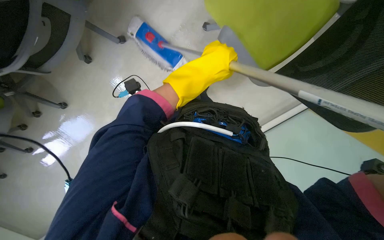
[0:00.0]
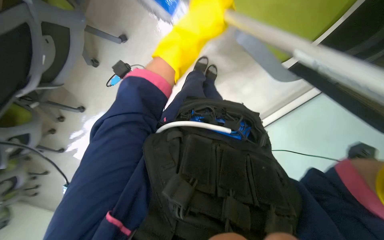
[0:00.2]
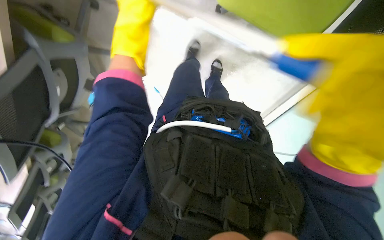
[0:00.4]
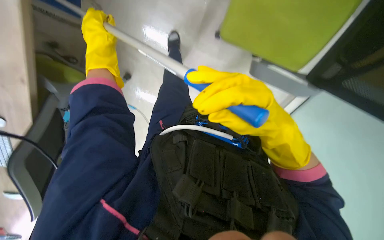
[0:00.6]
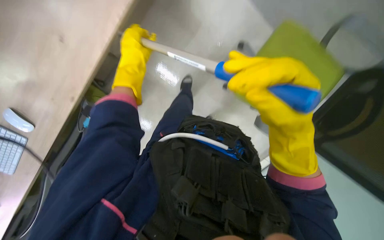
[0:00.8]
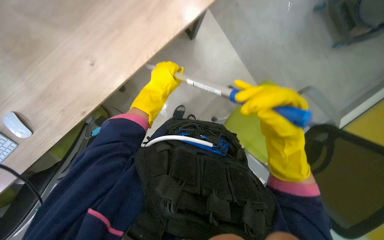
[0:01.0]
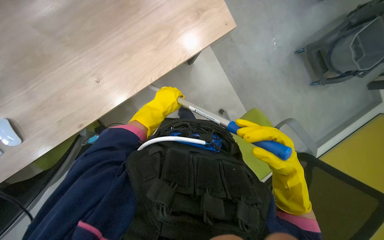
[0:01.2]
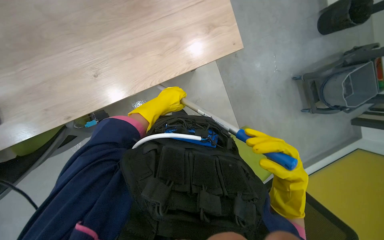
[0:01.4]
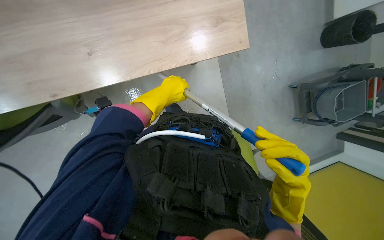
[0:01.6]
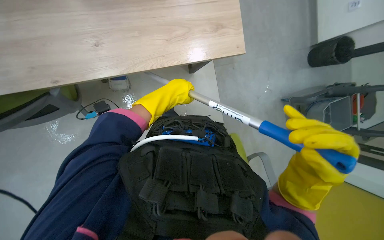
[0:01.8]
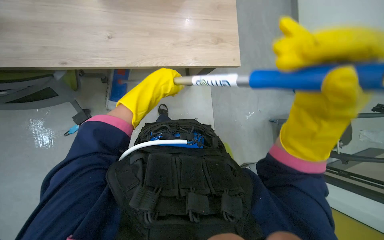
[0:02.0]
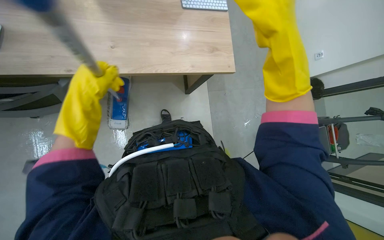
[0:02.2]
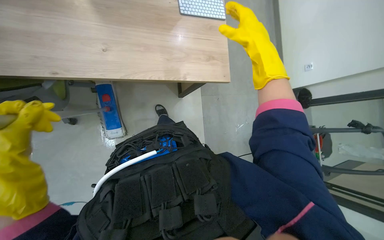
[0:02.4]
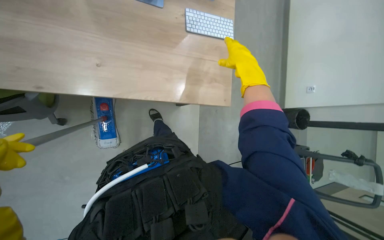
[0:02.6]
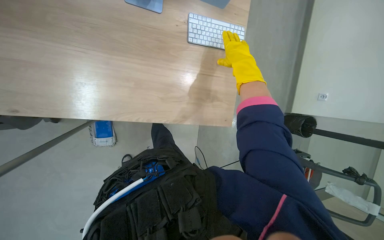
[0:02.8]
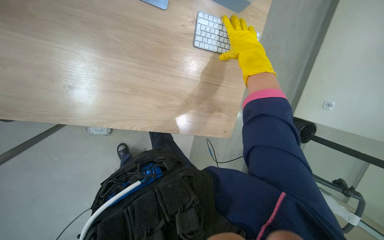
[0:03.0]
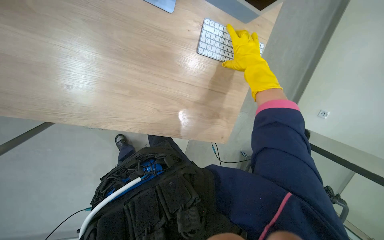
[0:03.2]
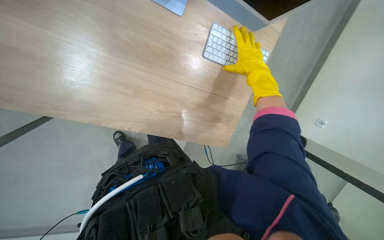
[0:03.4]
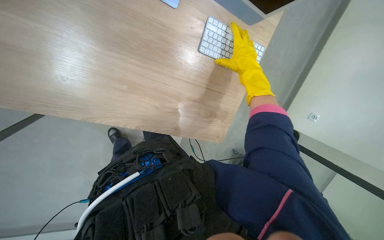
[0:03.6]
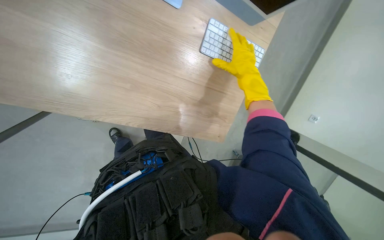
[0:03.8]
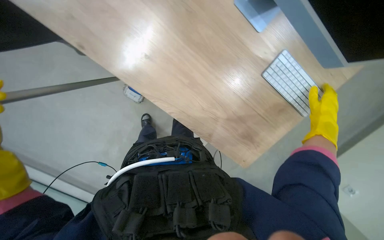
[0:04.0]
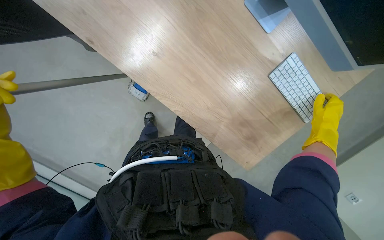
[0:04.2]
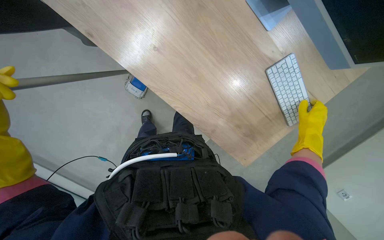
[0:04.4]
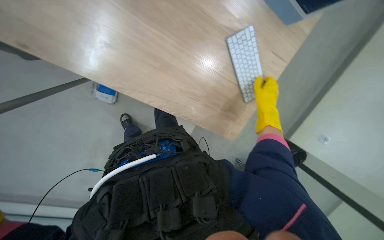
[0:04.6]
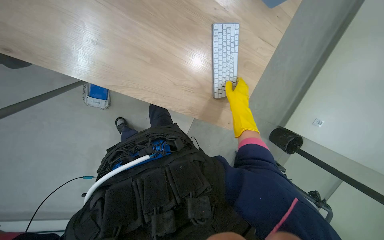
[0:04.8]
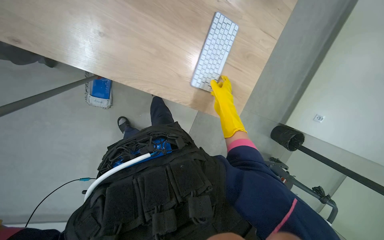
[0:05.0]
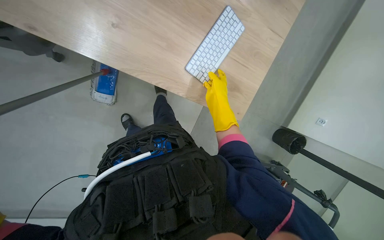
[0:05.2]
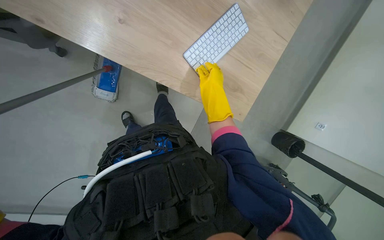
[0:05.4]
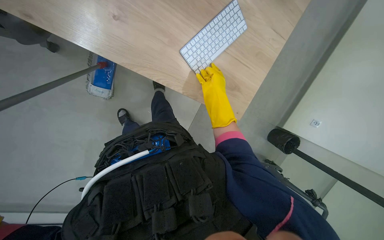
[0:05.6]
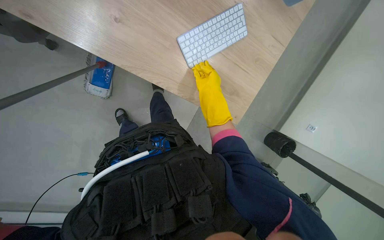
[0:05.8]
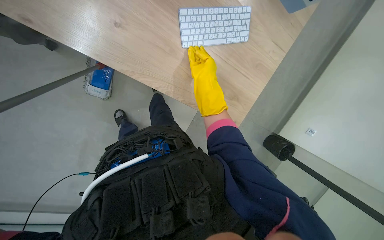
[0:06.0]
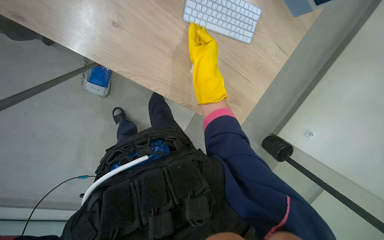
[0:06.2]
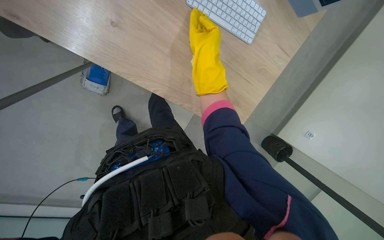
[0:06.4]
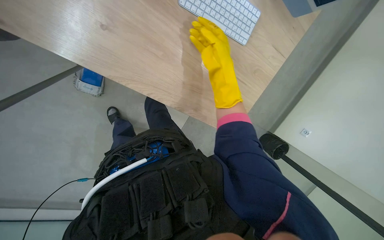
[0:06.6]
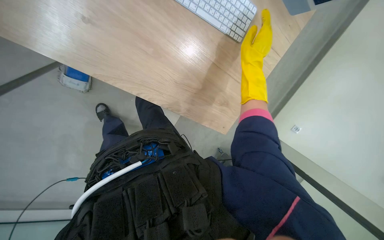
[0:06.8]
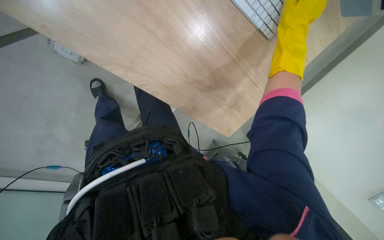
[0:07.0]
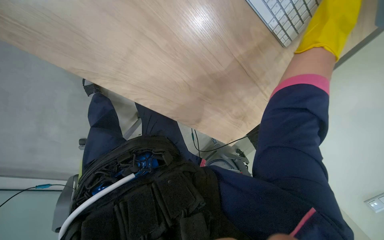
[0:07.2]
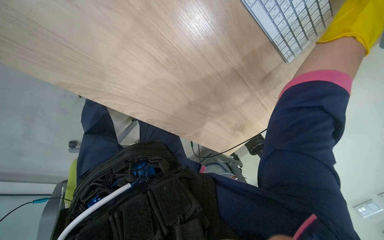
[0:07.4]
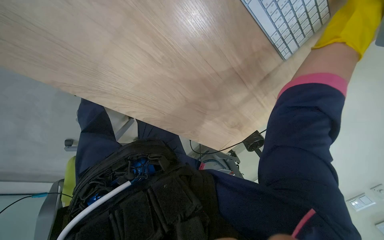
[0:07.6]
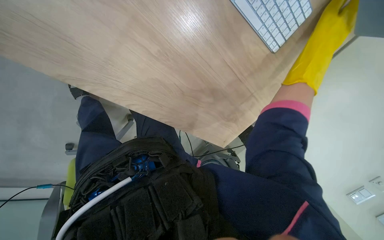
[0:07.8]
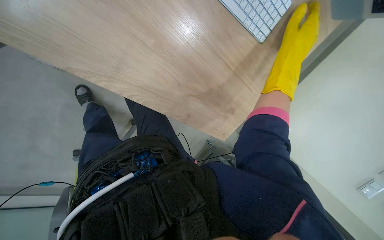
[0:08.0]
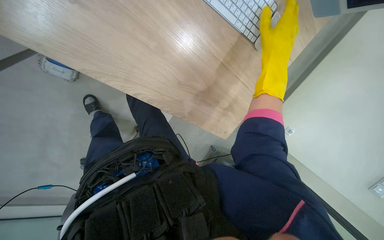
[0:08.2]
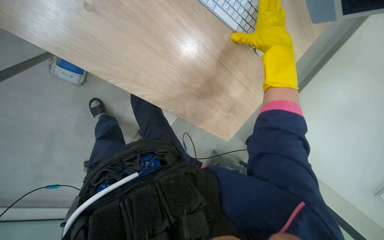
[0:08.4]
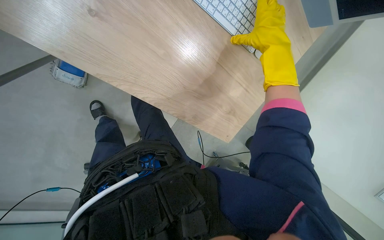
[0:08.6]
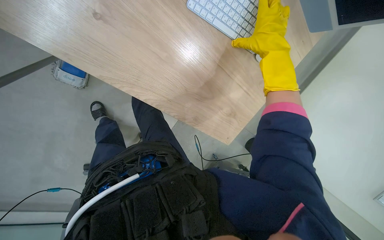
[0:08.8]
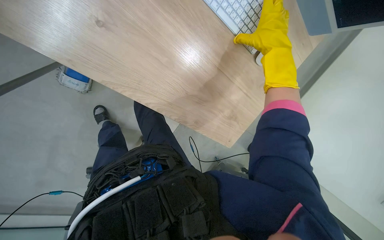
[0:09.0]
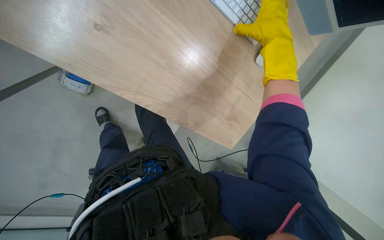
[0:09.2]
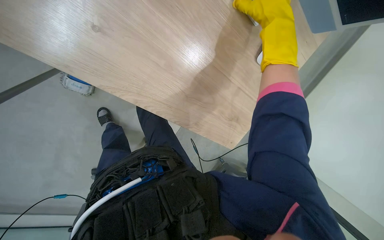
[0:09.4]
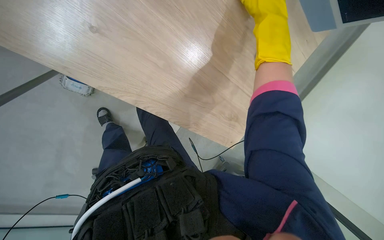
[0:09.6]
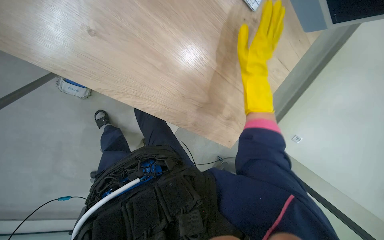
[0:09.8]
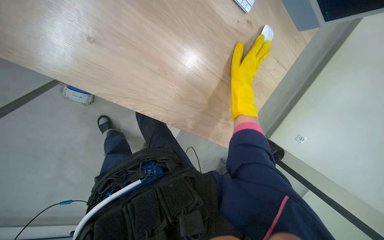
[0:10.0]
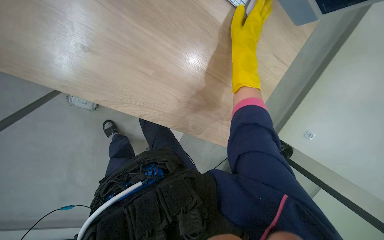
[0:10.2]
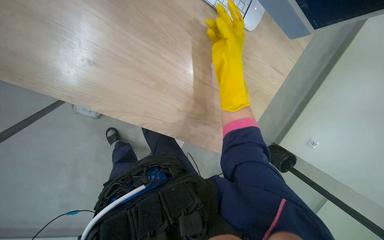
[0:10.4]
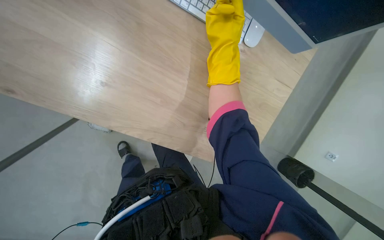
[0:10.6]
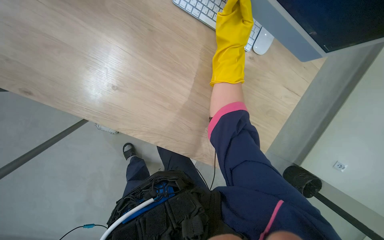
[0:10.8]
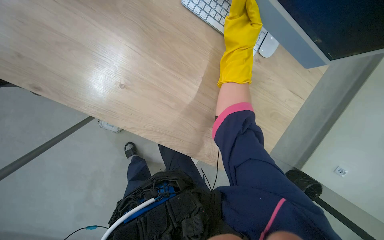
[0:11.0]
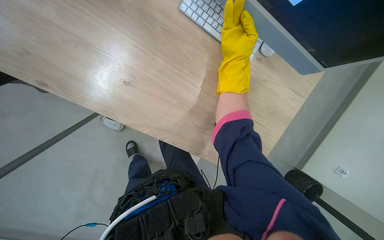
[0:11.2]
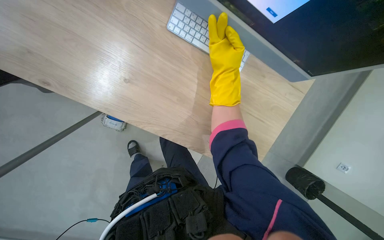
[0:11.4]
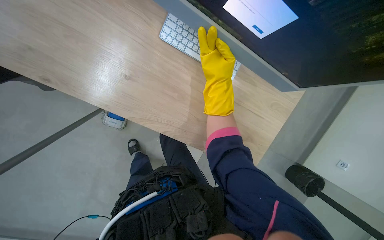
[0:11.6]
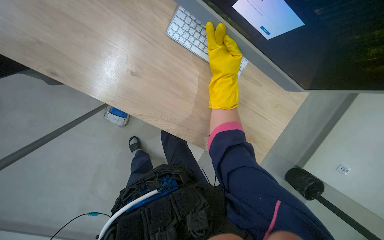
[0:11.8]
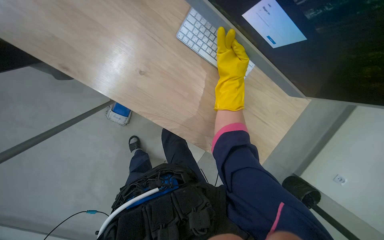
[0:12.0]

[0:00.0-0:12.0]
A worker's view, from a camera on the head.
Job: mopping floor.
The whole recording: Mopping office floor and moving chairs. The worker mops the office floor, repeatedly moving chairs to clean the area underneath them.
0:00.0 to 0:01.6: The left hand shifts some 15 cm to the left.
0:01.6 to 0:03.0: The wearer looks roughly 20 degrees further upward. The right hand moves up the picture, about 40 cm.
0:03.0 to 0:04.4: Everything in view rotates about 30 degrees clockwise.
0:04.4 to 0:06.0: The right hand is displaced to the left by some 25 cm.
0:09.0 to 0:10.4: The right hand swings up and down the picture, roughly 15 cm each way, with 2 reversals.

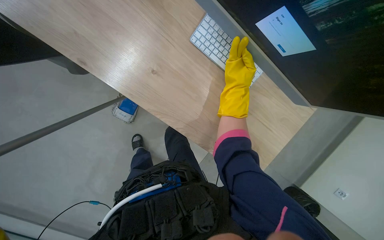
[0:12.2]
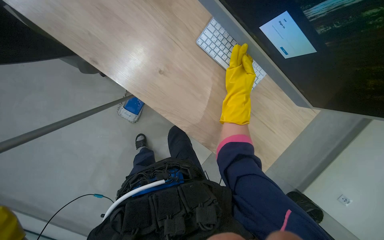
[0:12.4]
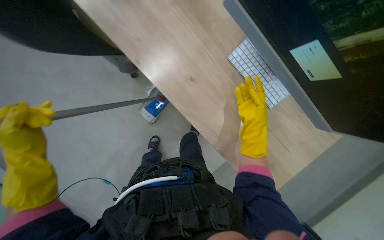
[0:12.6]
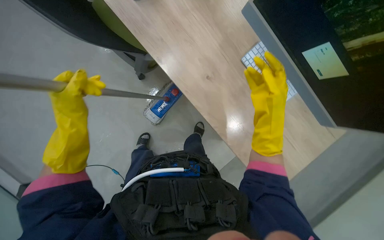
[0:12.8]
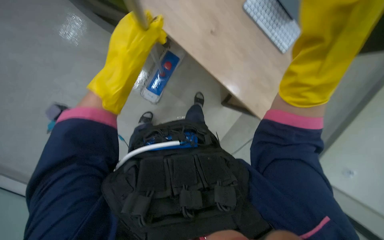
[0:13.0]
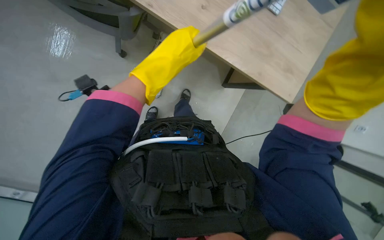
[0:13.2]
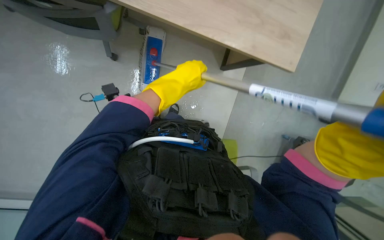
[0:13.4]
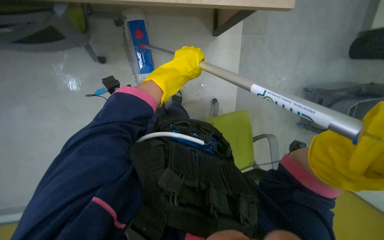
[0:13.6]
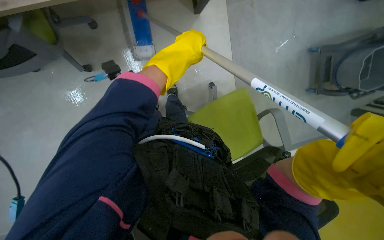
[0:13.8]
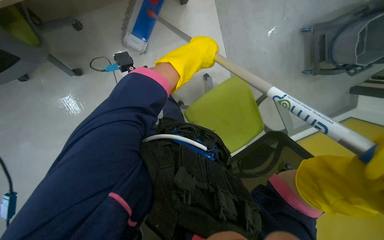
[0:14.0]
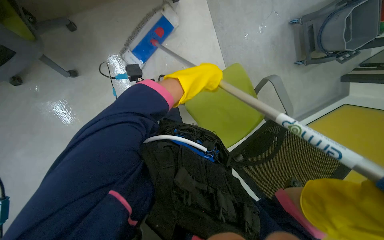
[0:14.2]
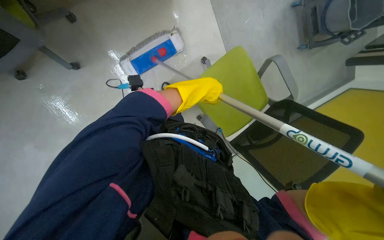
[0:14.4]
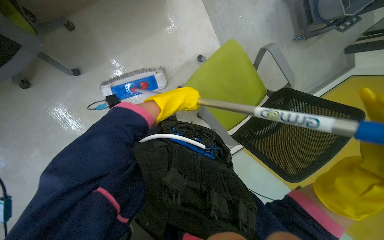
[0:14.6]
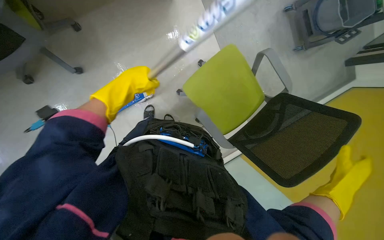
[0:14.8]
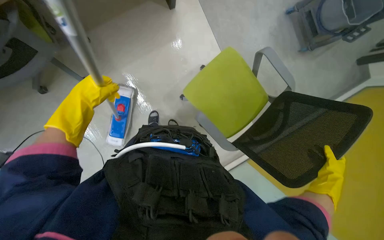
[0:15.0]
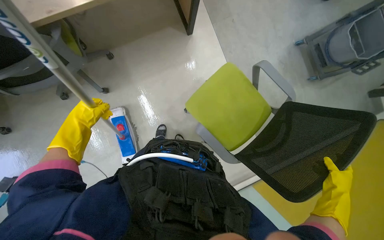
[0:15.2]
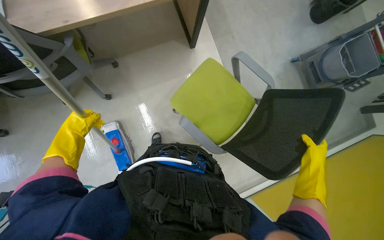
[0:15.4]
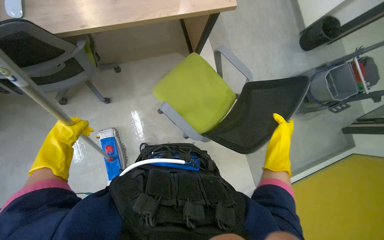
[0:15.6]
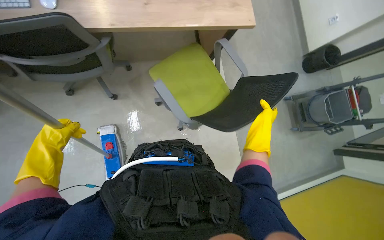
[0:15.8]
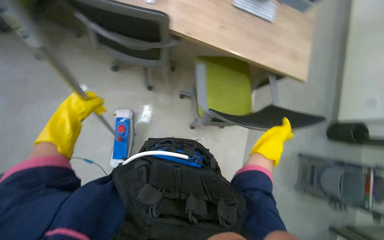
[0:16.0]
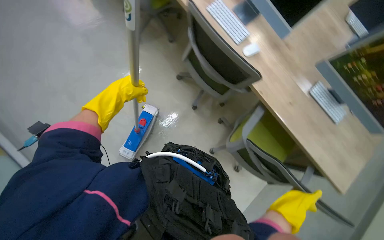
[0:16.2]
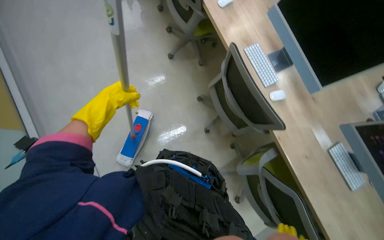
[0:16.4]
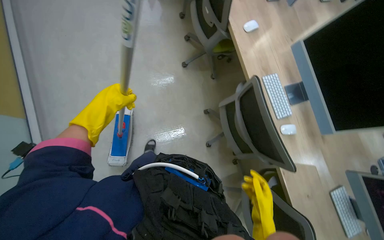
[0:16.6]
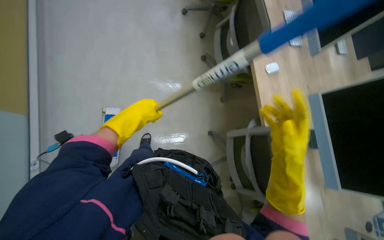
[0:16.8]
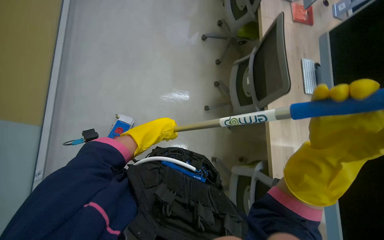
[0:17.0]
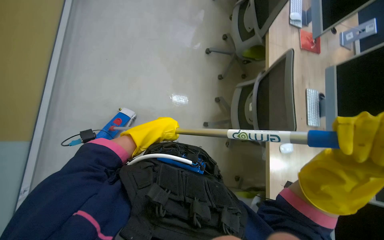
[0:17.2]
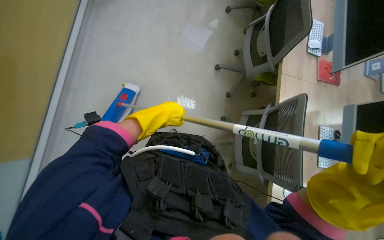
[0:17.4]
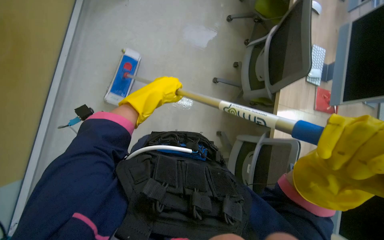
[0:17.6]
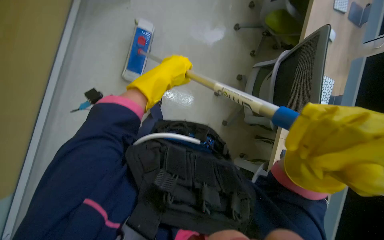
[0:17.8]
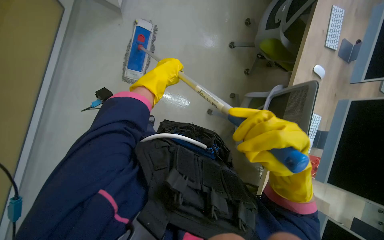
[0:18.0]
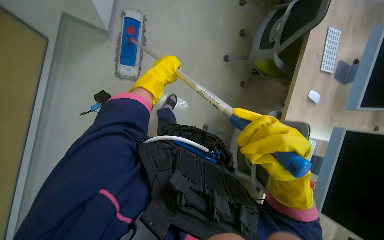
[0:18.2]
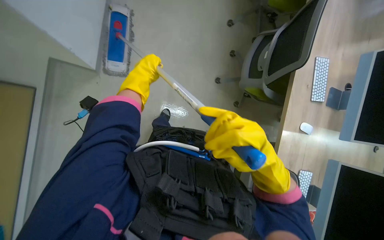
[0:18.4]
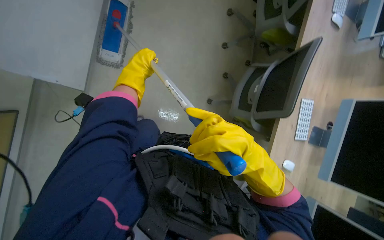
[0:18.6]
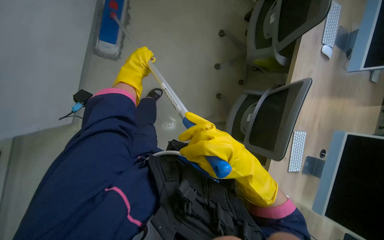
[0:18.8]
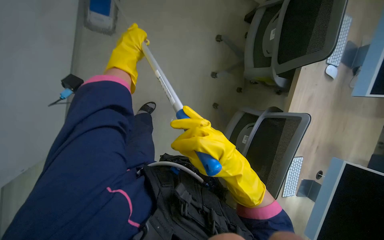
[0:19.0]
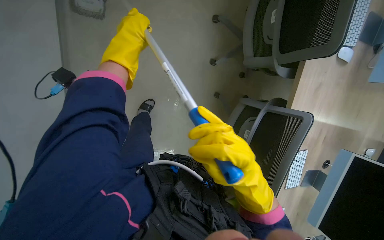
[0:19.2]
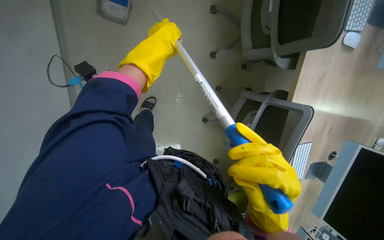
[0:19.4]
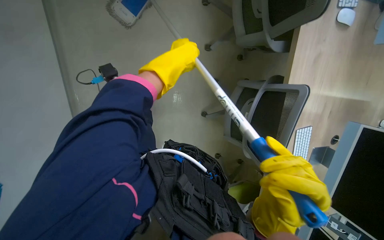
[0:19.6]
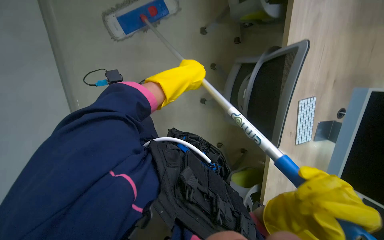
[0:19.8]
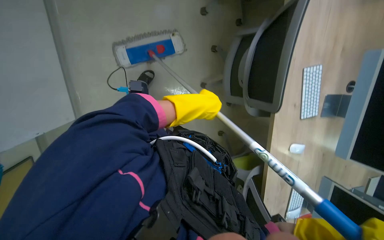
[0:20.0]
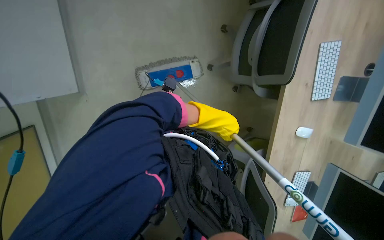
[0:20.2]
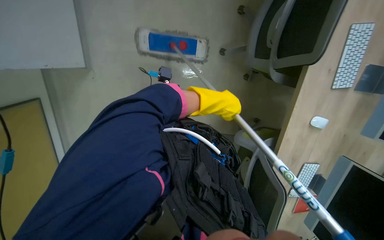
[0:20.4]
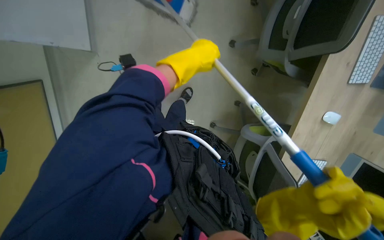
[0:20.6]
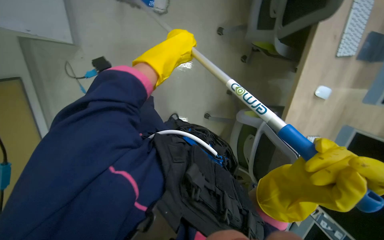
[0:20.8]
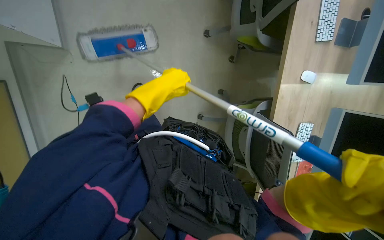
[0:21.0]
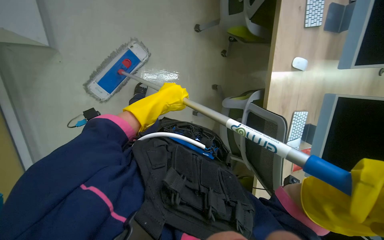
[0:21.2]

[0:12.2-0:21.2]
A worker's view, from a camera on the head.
Job: mopping floor.
The whole recording: Mopping office floor and moving chairs. The worker mops the office floor, repeatedly moving chairs to clean the area underneath them.
0:12.2 to 0:13.8: The wearer looks approximately 20 degrees further to the left.
0:13.8 to 0:15.2: The left hand is displaced to the left and down the picture by roughly 30 cm.
0:15.2 to 0:16.6: The wearer looks some 65 degrees further to the left. The camera pitches upward, by about 35 degrees.
0:19.8 to 0:21.2: The left hand moves down the picture and to the left, some 25 cm.
